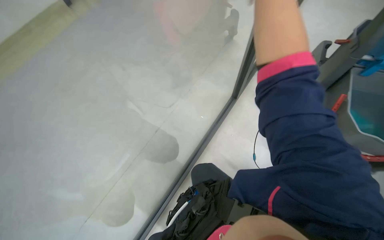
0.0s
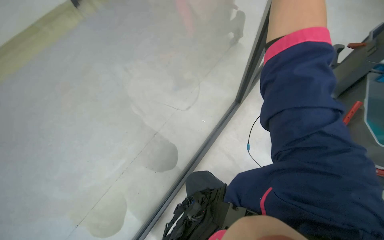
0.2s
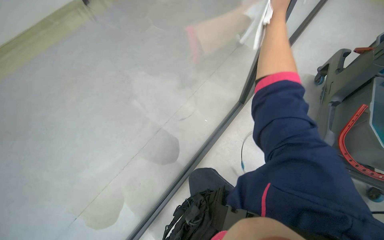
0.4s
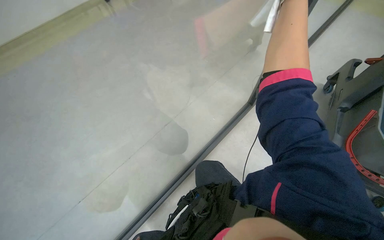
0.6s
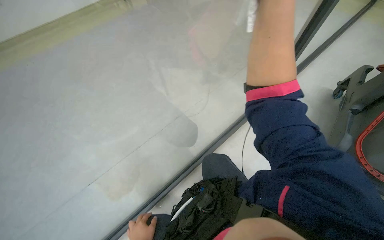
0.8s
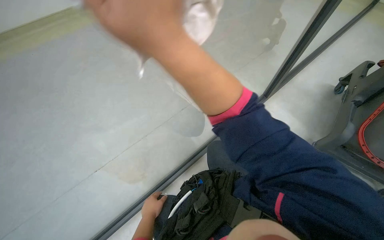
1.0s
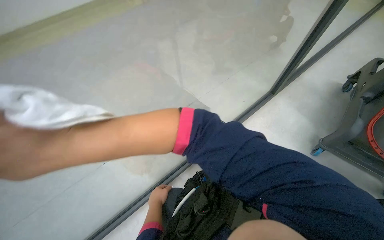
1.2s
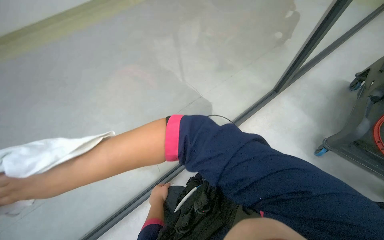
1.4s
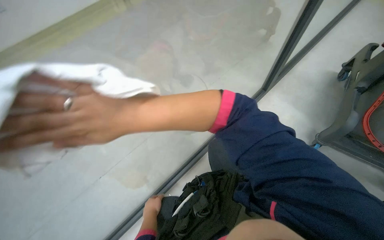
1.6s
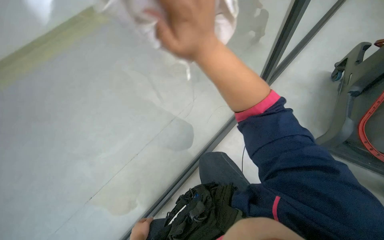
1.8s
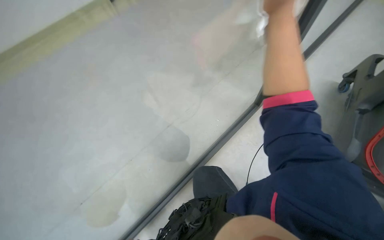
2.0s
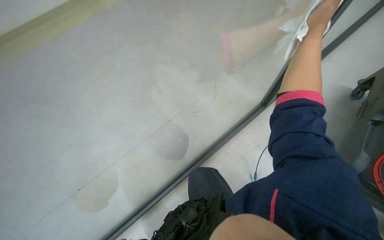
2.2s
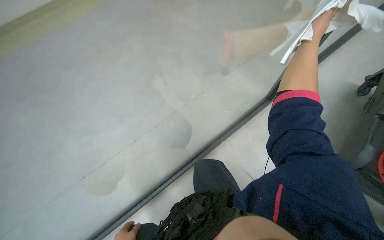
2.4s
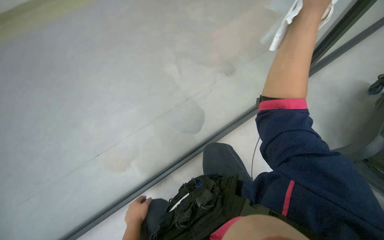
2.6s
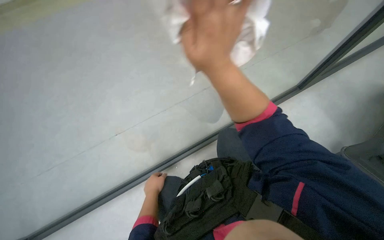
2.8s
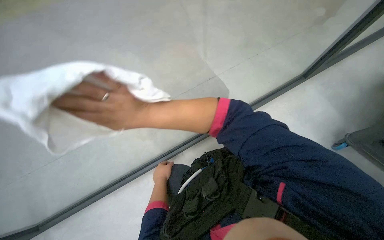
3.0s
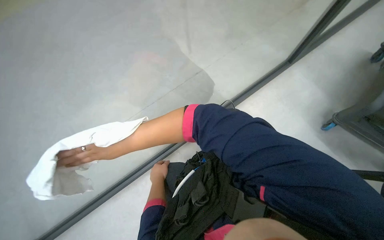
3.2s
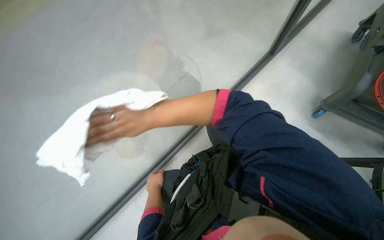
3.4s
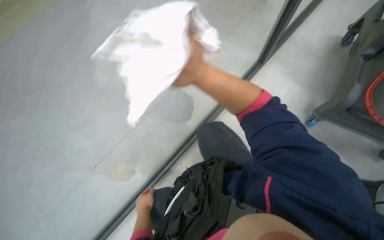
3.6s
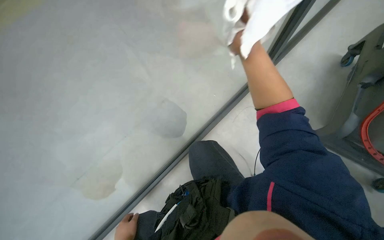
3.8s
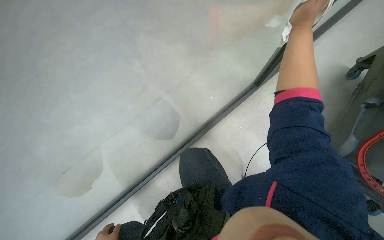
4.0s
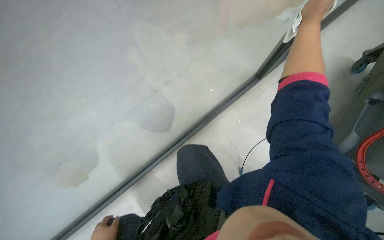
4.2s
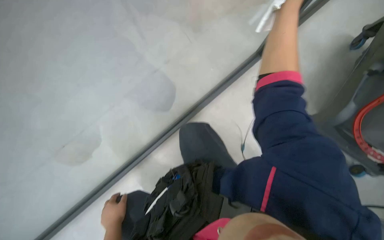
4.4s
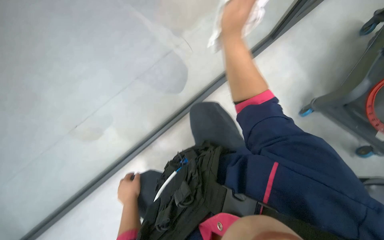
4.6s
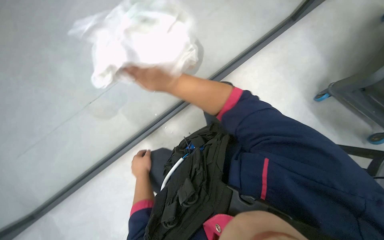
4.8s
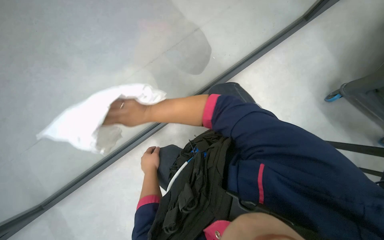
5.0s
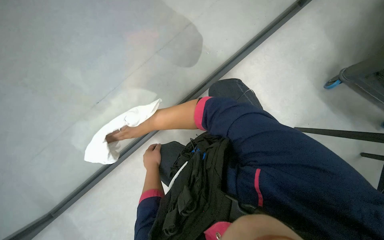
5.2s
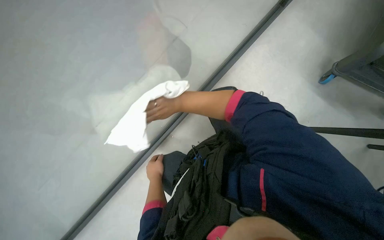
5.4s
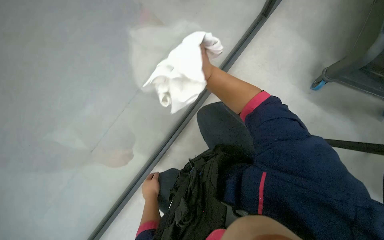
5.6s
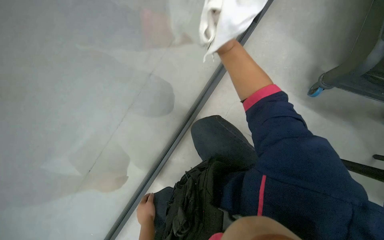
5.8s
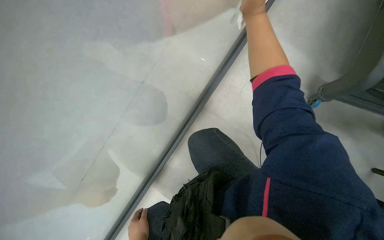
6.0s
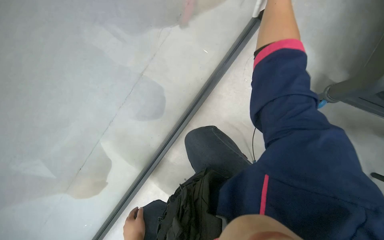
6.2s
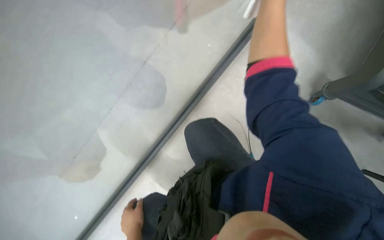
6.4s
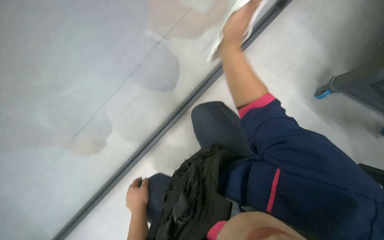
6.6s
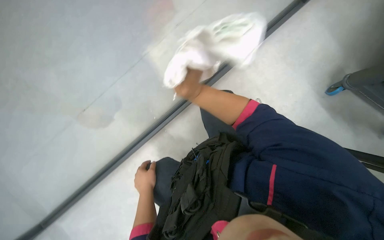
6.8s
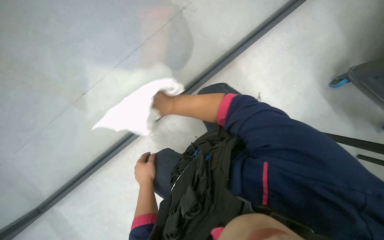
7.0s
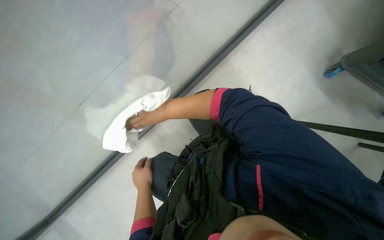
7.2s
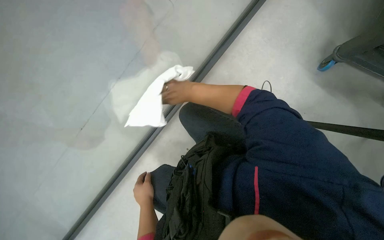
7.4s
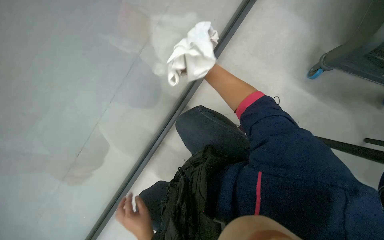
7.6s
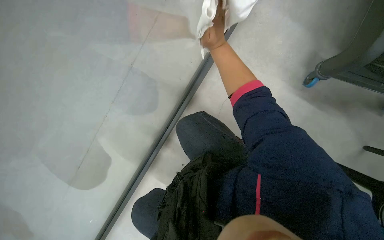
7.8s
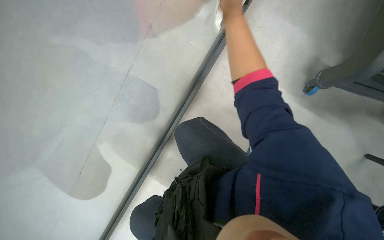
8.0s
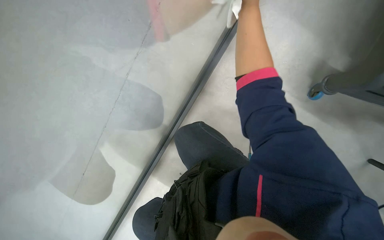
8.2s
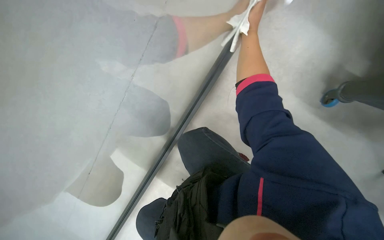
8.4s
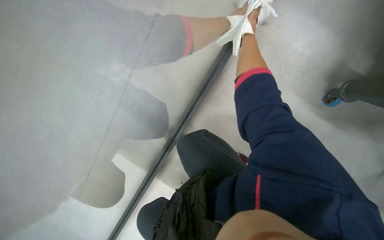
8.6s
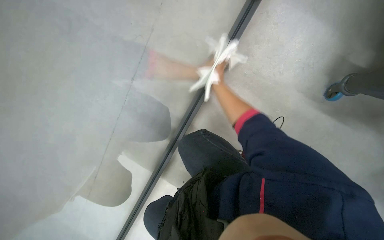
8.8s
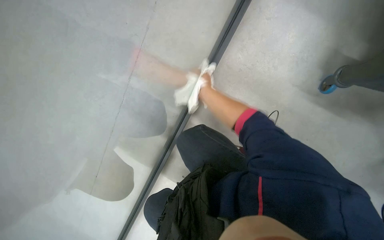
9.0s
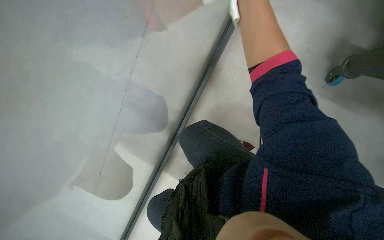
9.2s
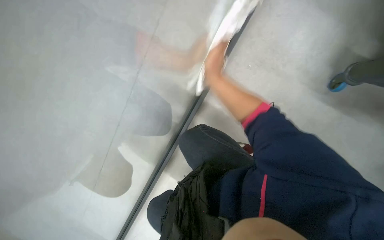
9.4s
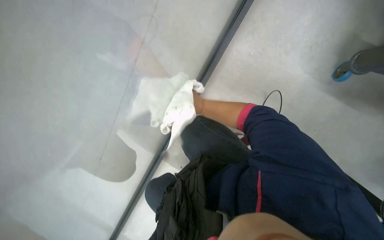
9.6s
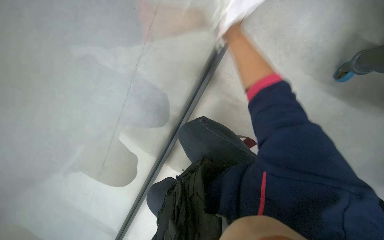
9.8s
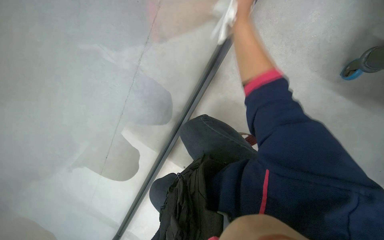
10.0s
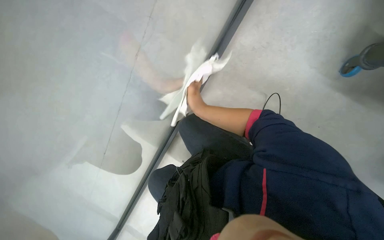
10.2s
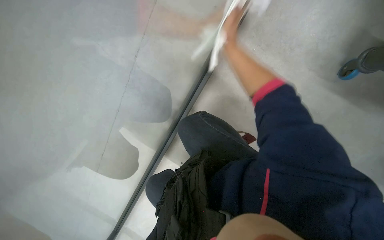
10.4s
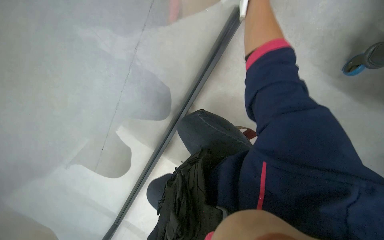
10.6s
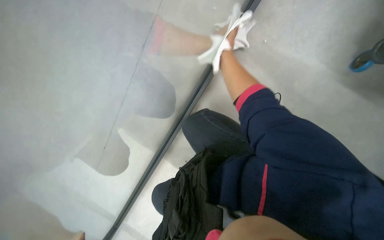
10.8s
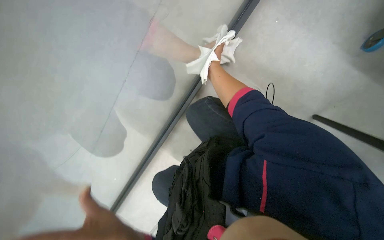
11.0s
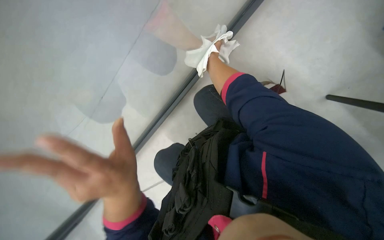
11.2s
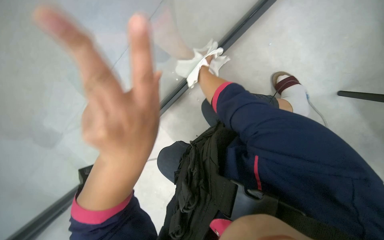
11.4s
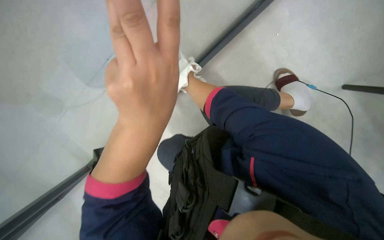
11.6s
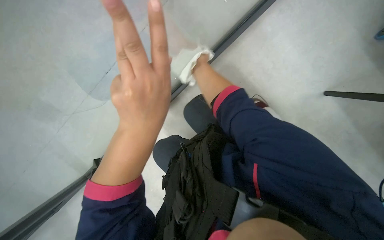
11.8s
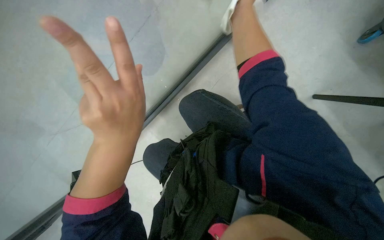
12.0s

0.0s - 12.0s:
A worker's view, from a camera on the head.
Job: cleaning windows.
The whole recording: Cleaning glass partition. The worker wrings a cloth, then uses it and a spray bottle to clean the glass partition and nearby chairs.
1.6s - 3.0s: The right hand travels farther from the camera by approximately 20 cm, and reaches some 70 cm to the right, then returns.
4.4s - 6.0s: The view tips upward by about 15 degrees.
7.6s - 9.0s: The right hand moves roughly 25 cm up the picture and comes back.

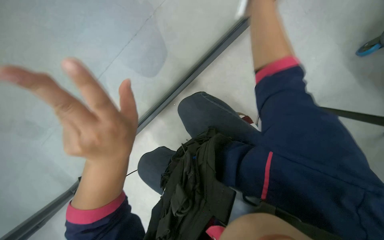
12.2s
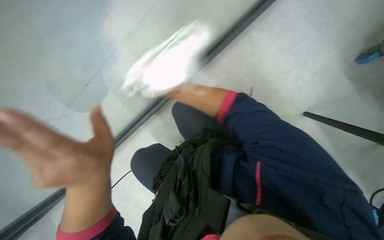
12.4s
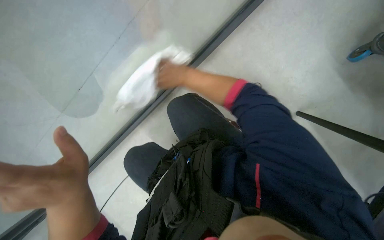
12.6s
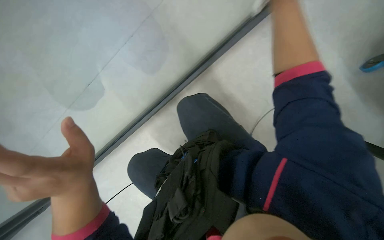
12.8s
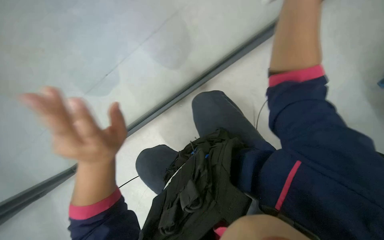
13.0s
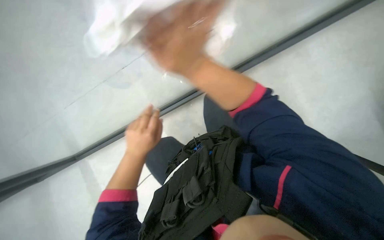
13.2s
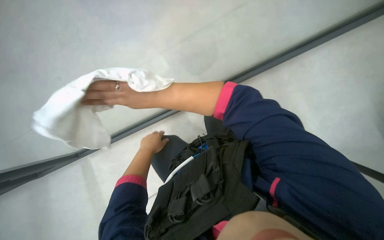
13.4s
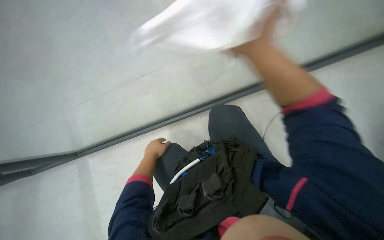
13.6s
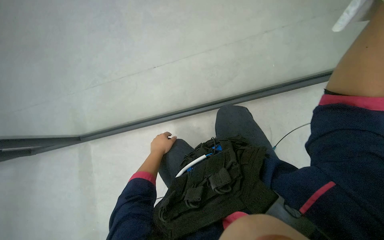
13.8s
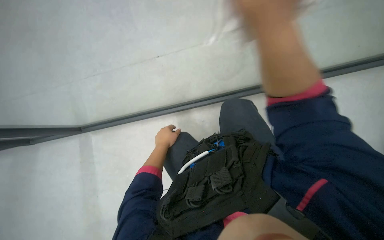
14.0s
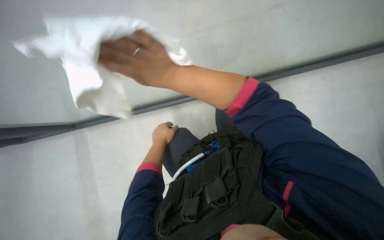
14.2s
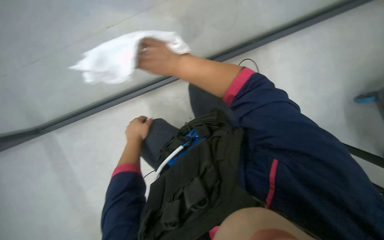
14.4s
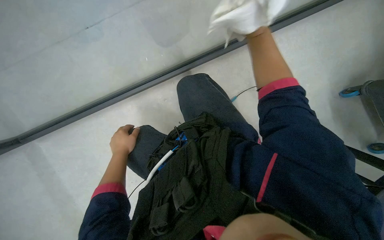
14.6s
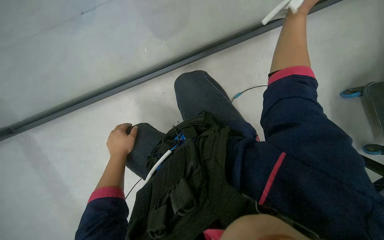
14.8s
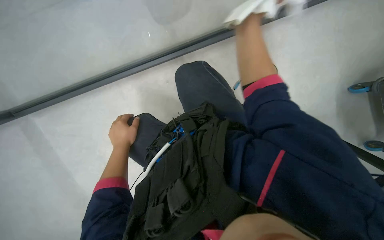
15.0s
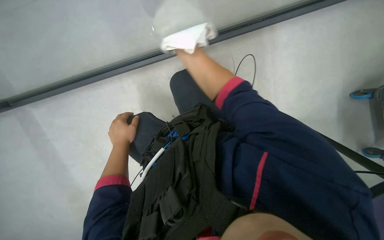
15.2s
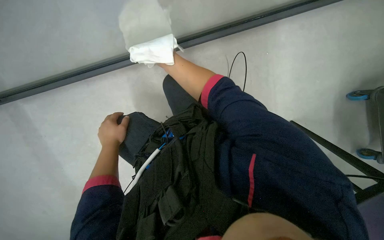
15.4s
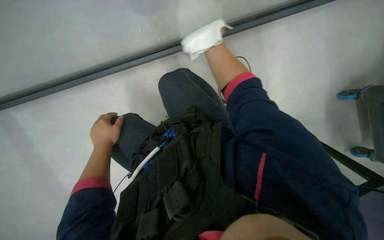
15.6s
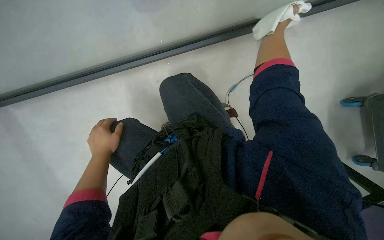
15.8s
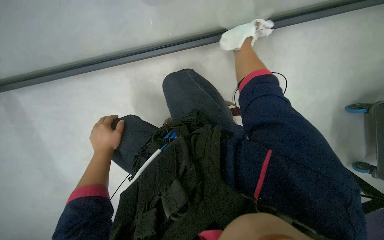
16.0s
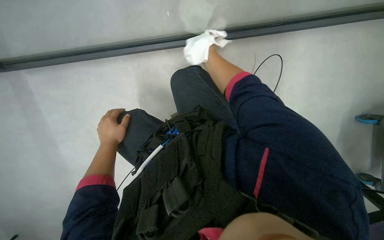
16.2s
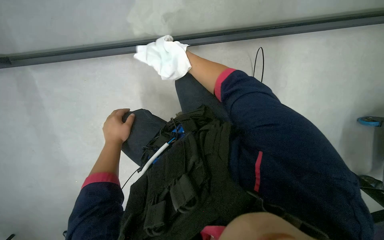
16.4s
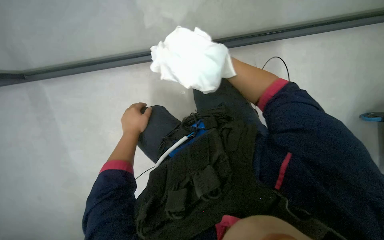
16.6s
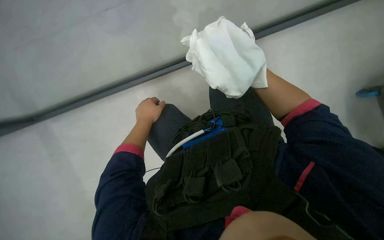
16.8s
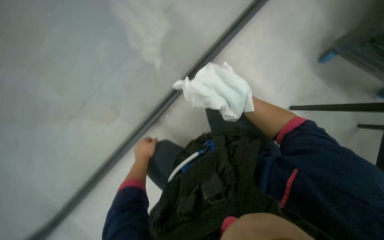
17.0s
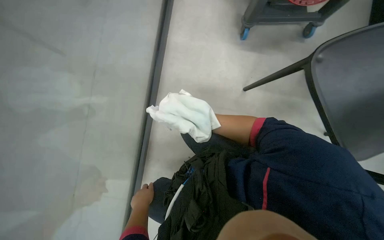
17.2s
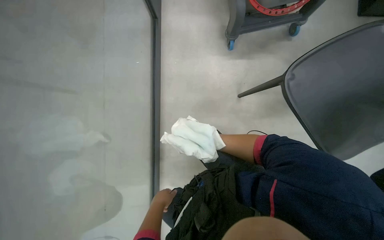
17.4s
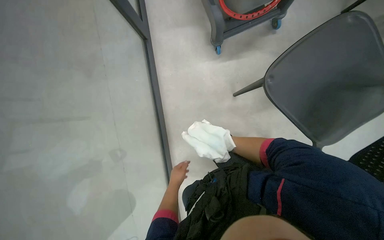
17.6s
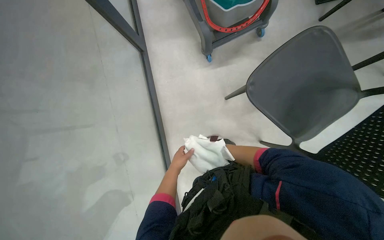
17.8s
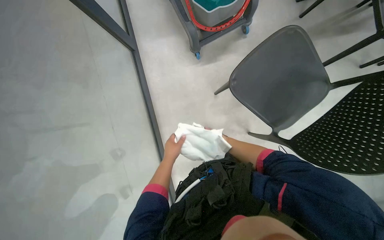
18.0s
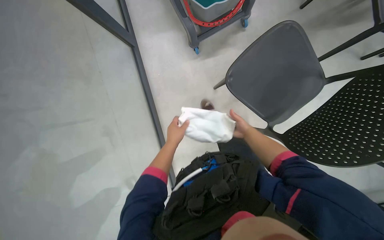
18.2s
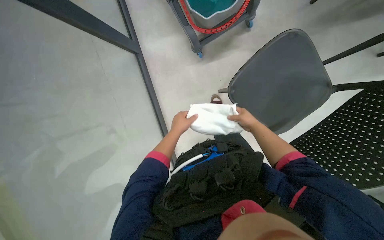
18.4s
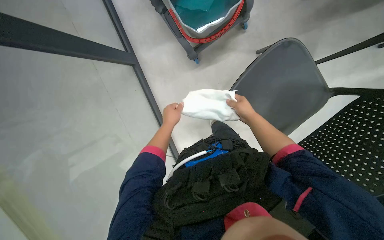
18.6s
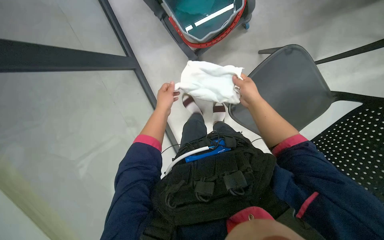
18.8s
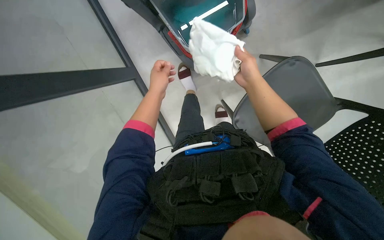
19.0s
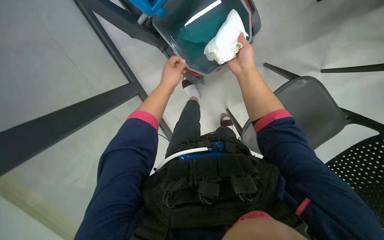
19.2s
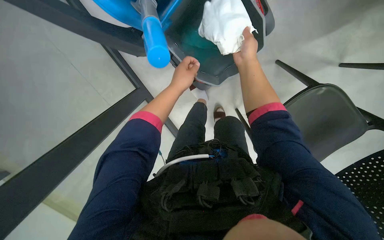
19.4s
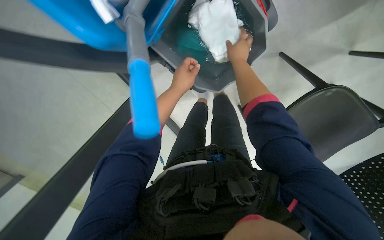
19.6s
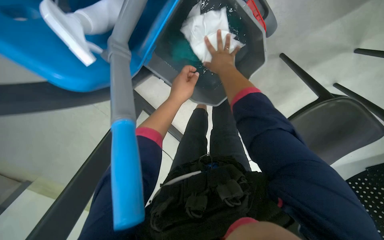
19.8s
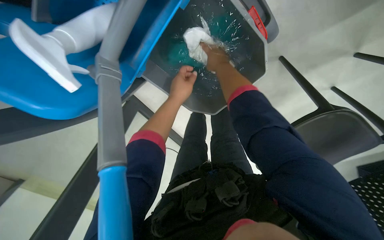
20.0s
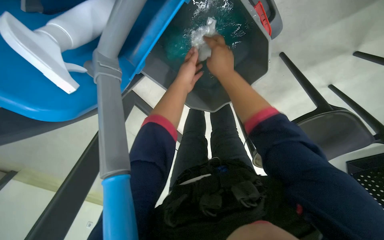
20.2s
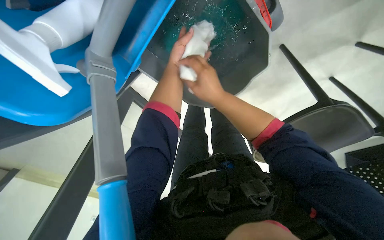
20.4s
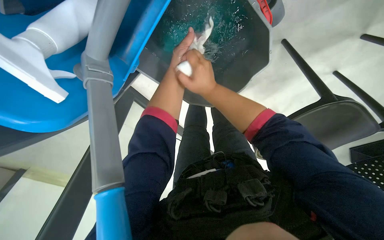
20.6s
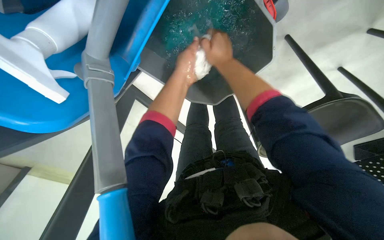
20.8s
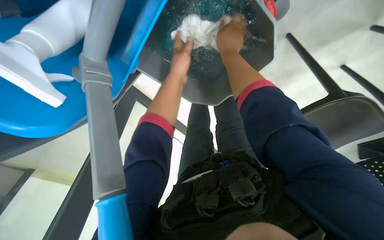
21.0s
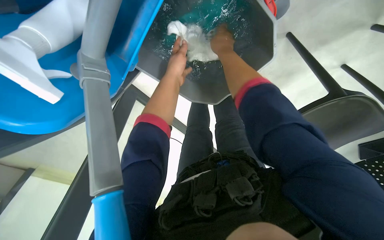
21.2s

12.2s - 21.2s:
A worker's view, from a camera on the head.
Job: cleaning windows.
The whole recording: Cleaning glass partition. The worker wrings a cloth, then uses it and a spray bottle to clean the glass partition and nearby chairs.
12.2s - 13.8s: The wearer looks some 25 degrees further to the left. The left hand shifts about 25 cm farther from the camera and down the picture.
13.8s - 15.2s: The camera pitches downward, by approximately 20 degrees.
16.6s - 18.2s: The camera travels some 40 cm. The scene turns roughly 30 degrees counterclockwise in the picture.
18.2s - 19.8s: The left hand heads up the picture, covering approximately 15 cm, while the right hand moves up the picture, roughly 25 cm.
19.8s - 21.2s: The right hand travels down the picture and back again, some 10 cm each way; the left hand heads up the picture, covering about 10 cm.
